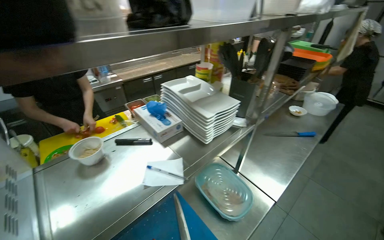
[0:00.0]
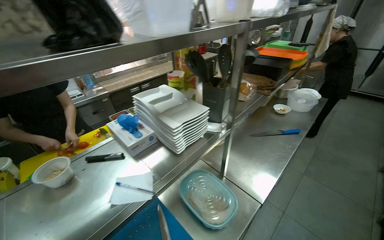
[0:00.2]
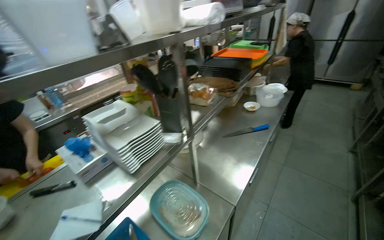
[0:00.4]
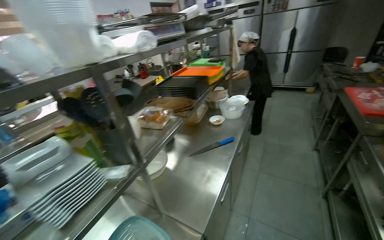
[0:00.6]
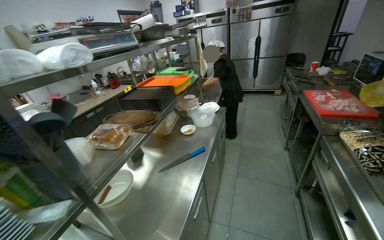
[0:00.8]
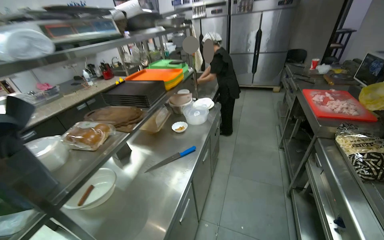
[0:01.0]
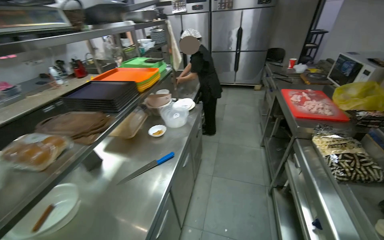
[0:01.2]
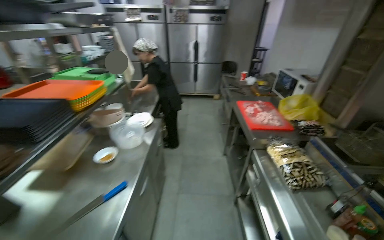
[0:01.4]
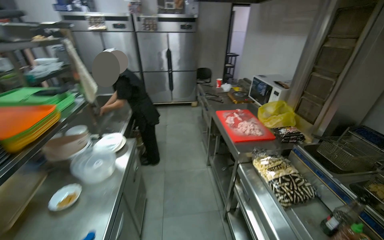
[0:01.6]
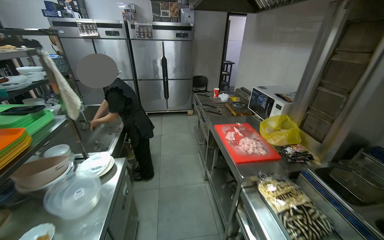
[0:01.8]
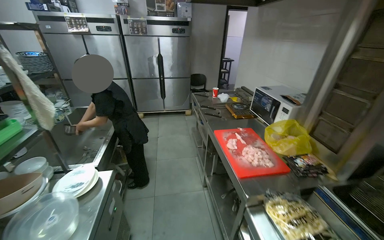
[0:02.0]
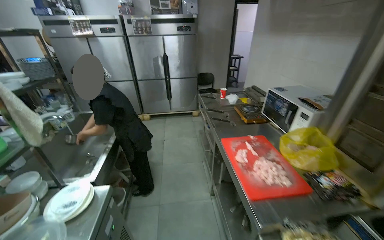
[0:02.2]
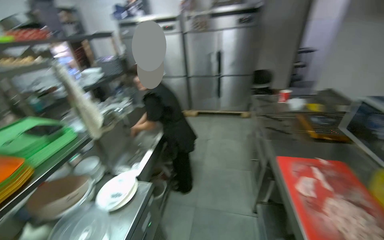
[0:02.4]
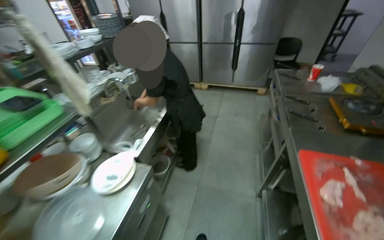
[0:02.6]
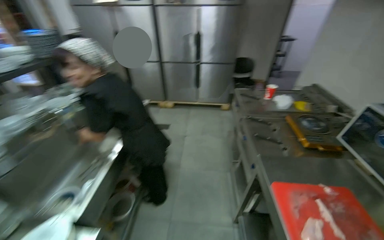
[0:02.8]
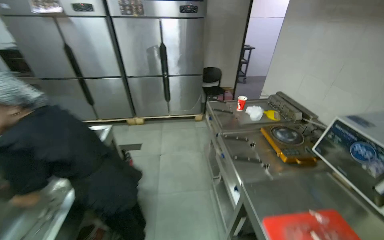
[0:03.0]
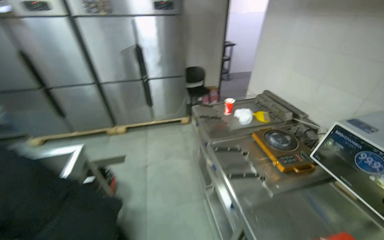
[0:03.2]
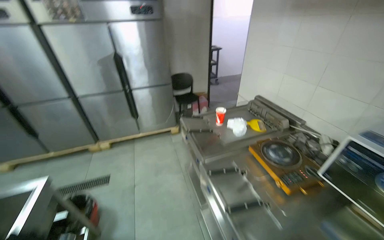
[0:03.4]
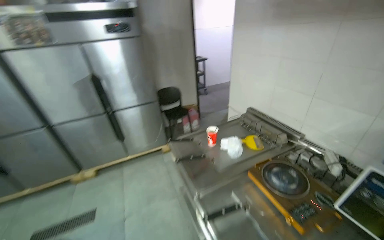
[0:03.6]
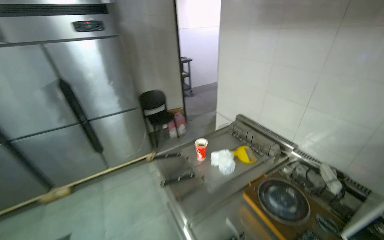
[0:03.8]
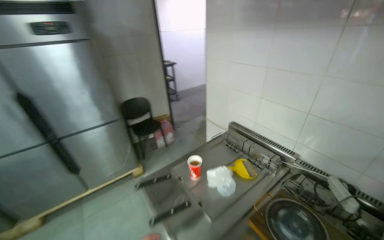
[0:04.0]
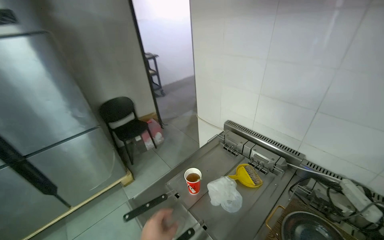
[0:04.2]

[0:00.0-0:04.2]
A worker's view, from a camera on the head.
Job: cooking food.
The whole recording: Frying food and managing ingredients. The worker fries food in the deep fryer and frequently checks ingredients in the refrigerator.
0:00.0 to 0:01.4: The wearer moves about 80 cm. The head rotates approximately 45 degrees to the right.
0:01.4 to 0:02.8: The camera travels roughly 1 m.
0:02.8 to 0:04.2: The camera is carried some 1 m. The wearer looks roughly 45 degrees further to the right.

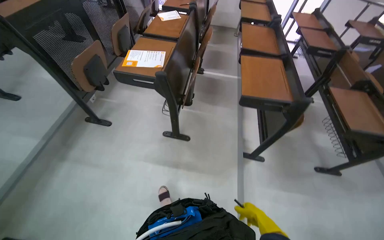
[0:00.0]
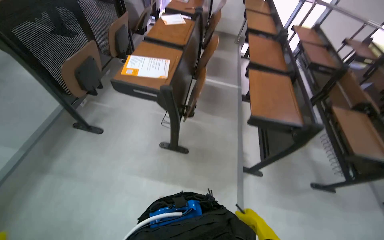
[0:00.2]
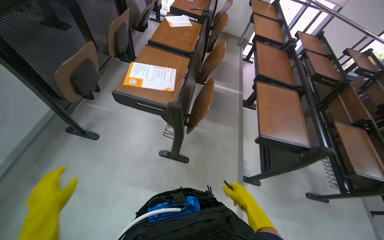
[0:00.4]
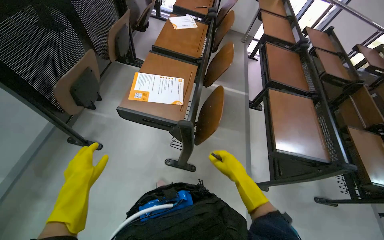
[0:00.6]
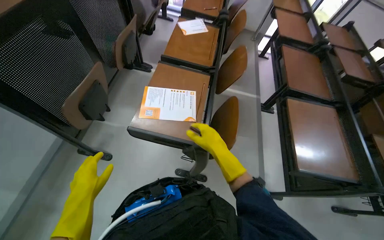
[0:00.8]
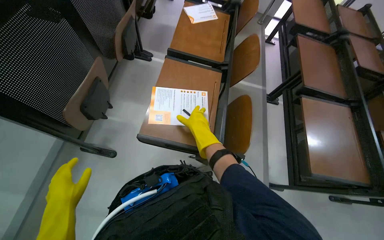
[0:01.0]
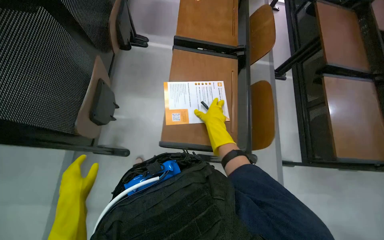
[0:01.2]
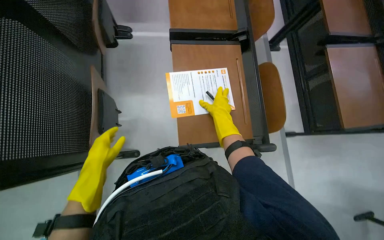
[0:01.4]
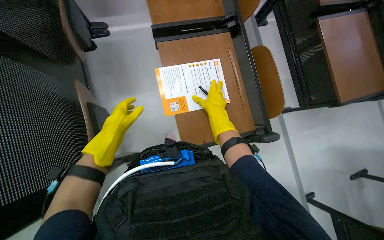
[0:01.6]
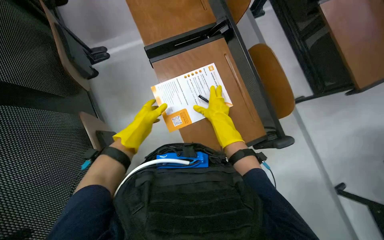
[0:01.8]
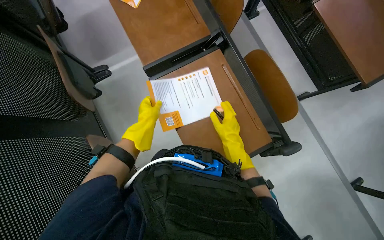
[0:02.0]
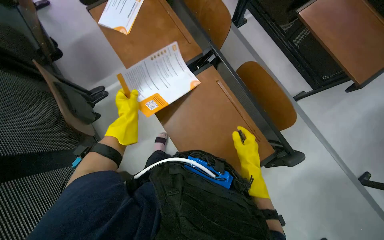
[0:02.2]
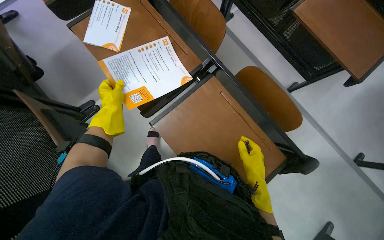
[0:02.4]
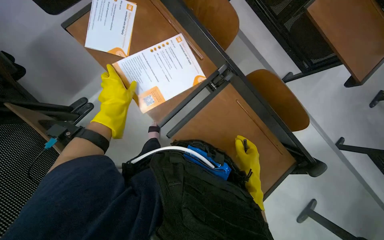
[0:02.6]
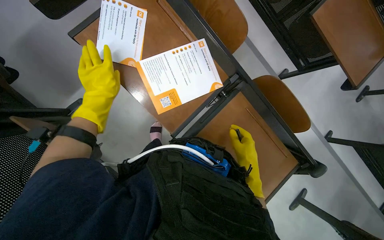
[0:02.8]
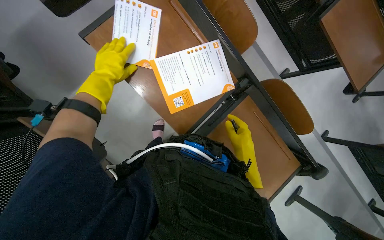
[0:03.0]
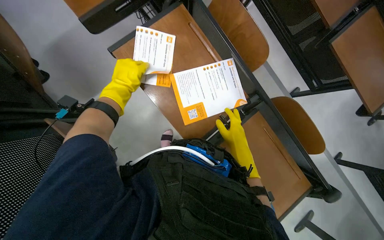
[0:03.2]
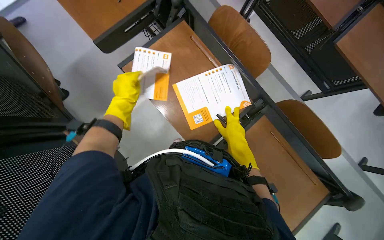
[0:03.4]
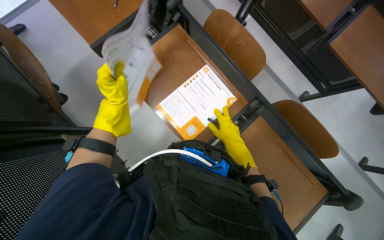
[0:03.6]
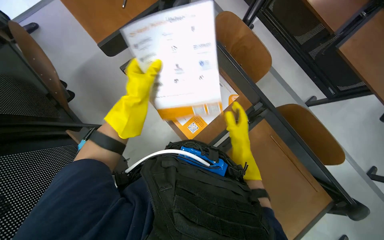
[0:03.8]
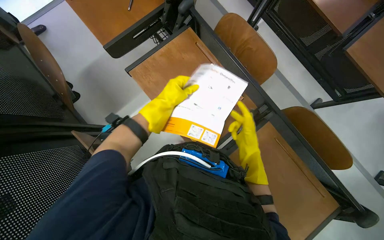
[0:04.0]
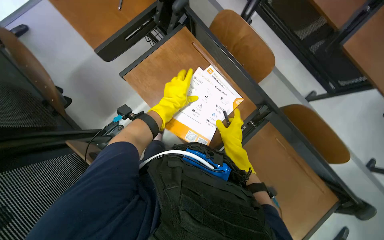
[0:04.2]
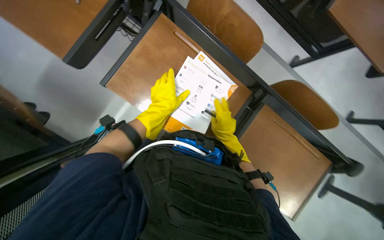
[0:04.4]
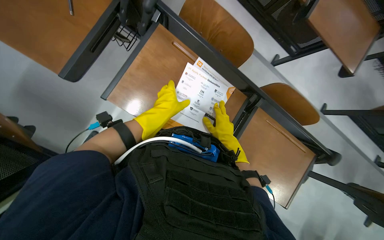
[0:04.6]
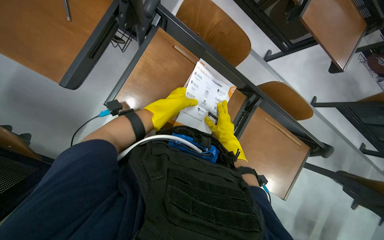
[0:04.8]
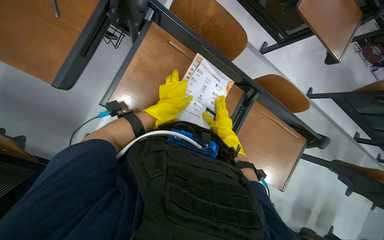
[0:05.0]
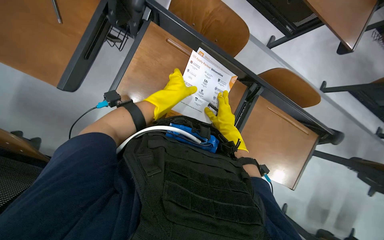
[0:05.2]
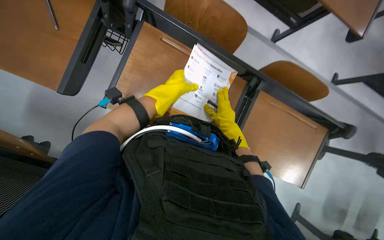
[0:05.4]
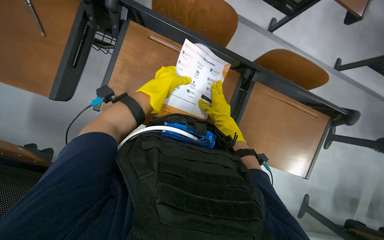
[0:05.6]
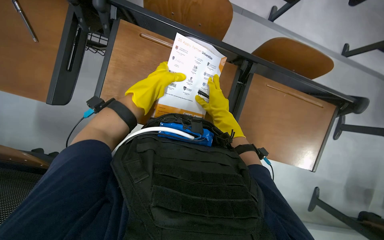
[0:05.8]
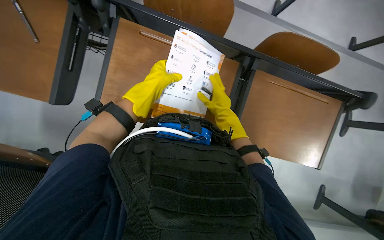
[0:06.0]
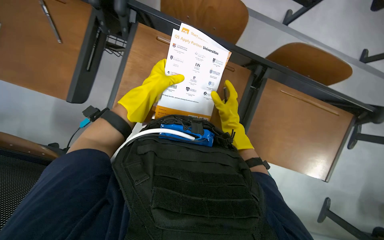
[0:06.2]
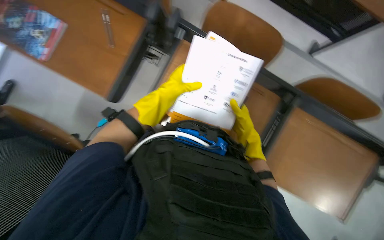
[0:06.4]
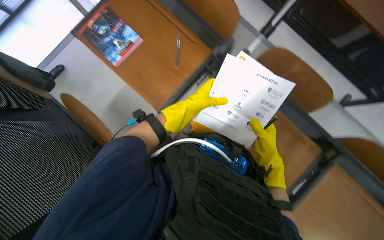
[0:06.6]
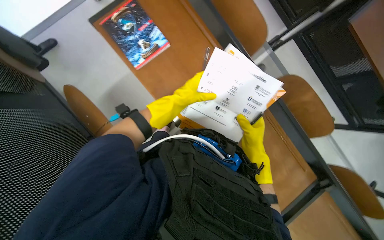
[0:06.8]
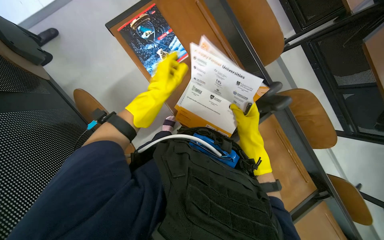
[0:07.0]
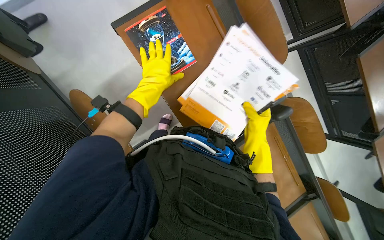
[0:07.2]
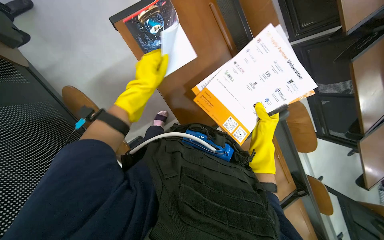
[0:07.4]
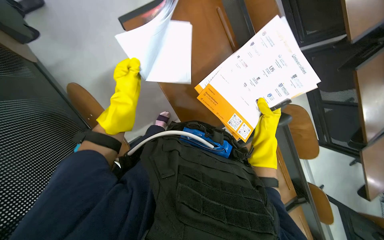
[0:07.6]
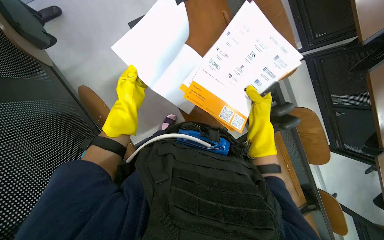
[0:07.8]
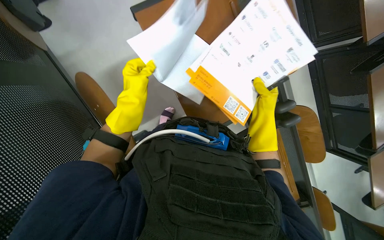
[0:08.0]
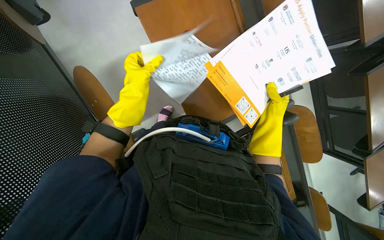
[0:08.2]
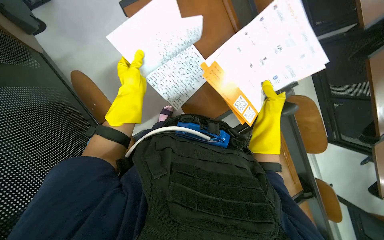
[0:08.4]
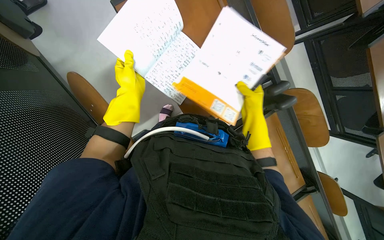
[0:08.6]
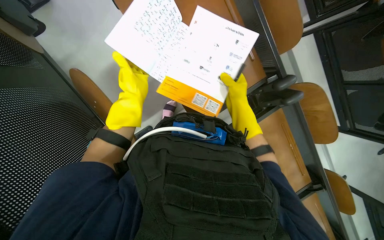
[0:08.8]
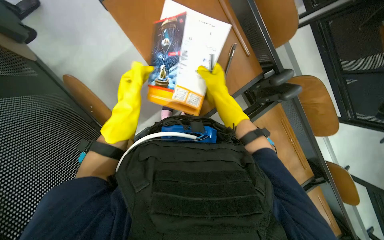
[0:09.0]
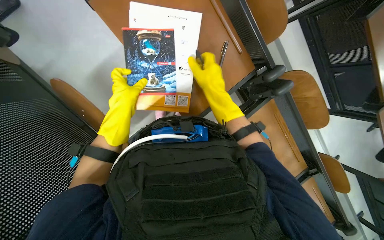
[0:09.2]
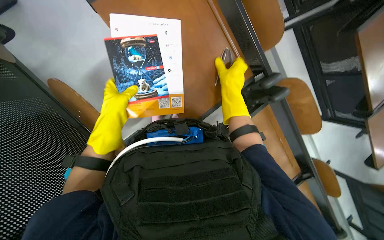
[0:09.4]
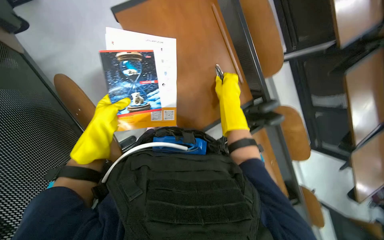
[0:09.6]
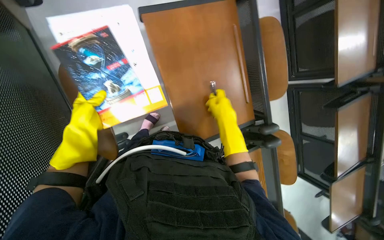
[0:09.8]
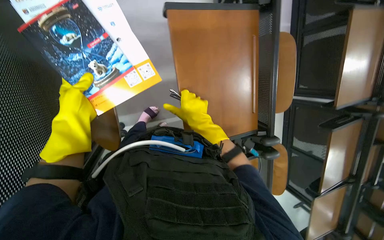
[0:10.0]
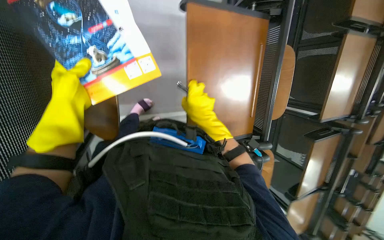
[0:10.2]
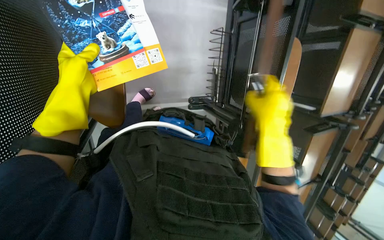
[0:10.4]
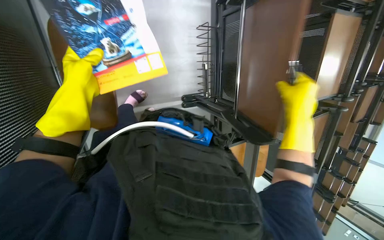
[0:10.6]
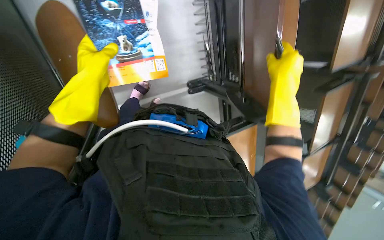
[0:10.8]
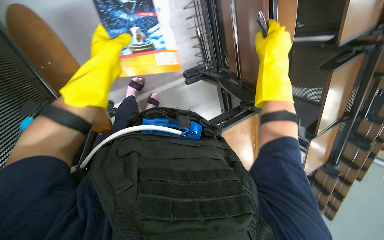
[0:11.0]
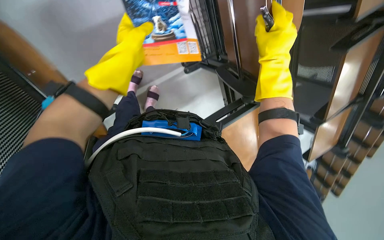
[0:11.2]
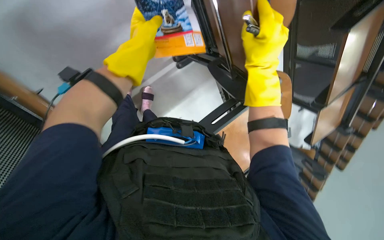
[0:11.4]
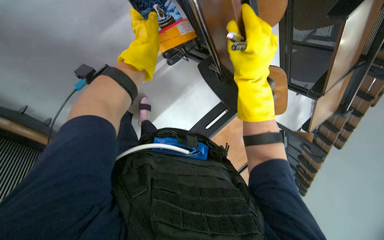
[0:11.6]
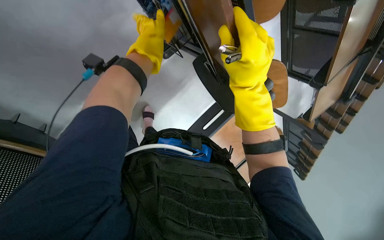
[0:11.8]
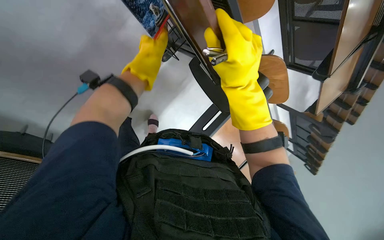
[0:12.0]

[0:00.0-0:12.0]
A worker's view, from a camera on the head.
Job: organizing items.
The whole recording: Collecting papers from desks. The worker collects papers and booklets from the classroom desks.
0:00.0 to 0:01.6: The head travels approximately 1 m. The camera pitches downward, by about 25 degrees.
0:01.6 to 0:03.0: The camera is carried some 50 cm. The wearer's head swings roughly 25 degrees to the right.
0:03.0 to 0:04.4: The left hand goes approximately 10 cm to the right. Meanwhile the right hand goes some 15 cm to the left.
0:06.0 to 0:07.6: The scene turns about 30 degrees clockwise in the picture. The left hand moves to the left, roughly 35 cm.
0:09.0 to 0:10.4: The right hand travels to the right by about 10 cm.
0:10.4 to 0:12.0: The view tilts some 15 degrees downward. The right hand travels nearer to the camera and to the left by approximately 15 cm; the left hand goes about 20 cm to the right.

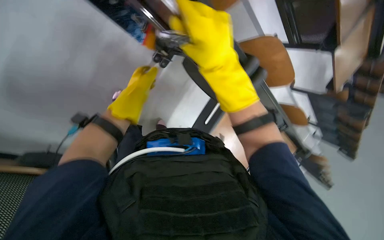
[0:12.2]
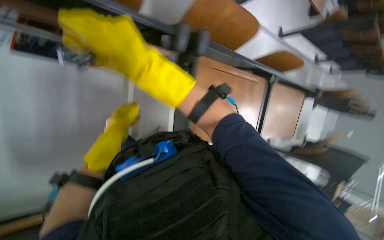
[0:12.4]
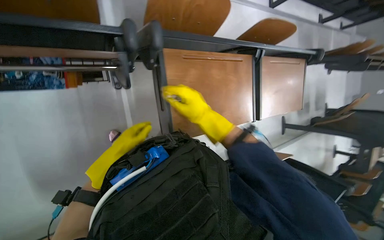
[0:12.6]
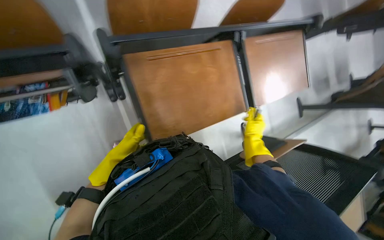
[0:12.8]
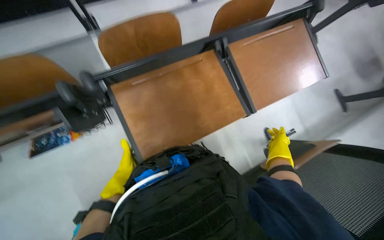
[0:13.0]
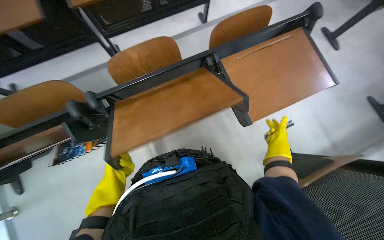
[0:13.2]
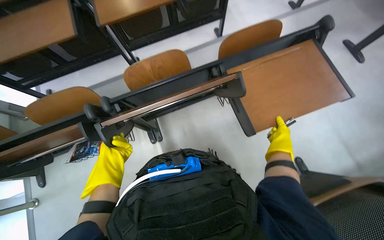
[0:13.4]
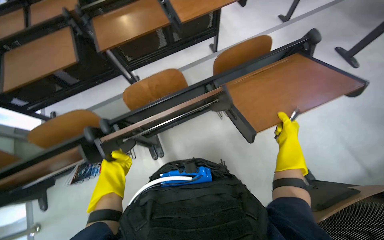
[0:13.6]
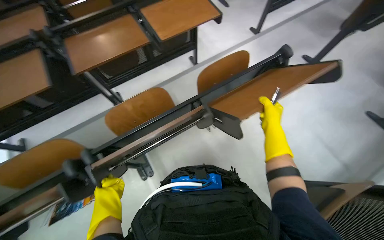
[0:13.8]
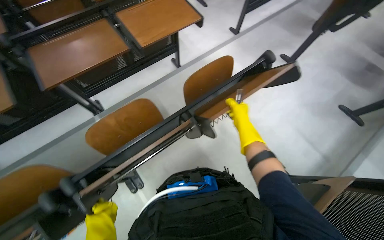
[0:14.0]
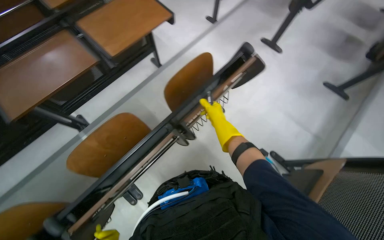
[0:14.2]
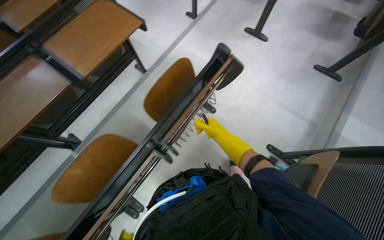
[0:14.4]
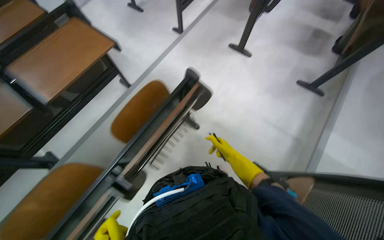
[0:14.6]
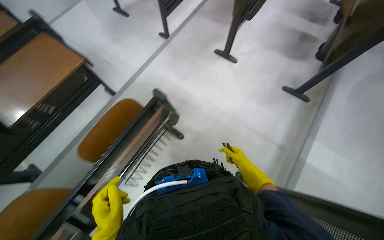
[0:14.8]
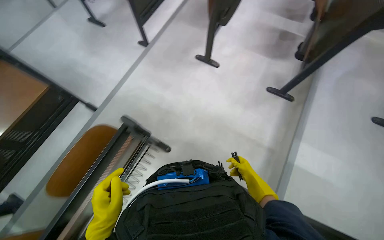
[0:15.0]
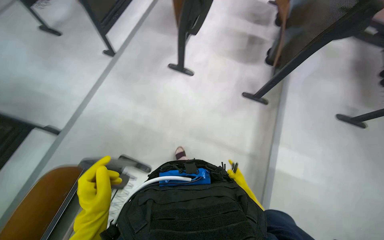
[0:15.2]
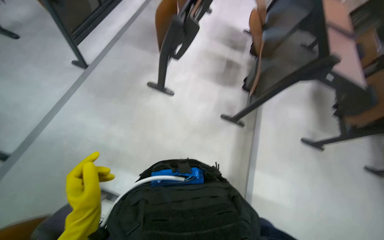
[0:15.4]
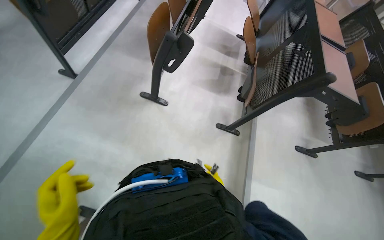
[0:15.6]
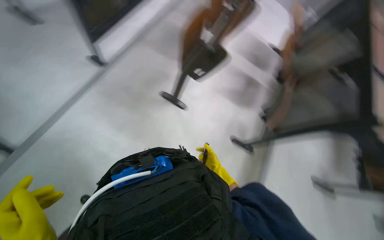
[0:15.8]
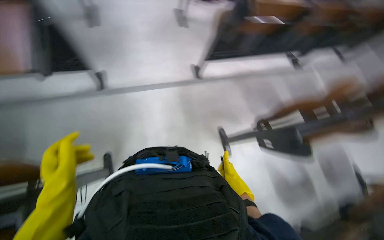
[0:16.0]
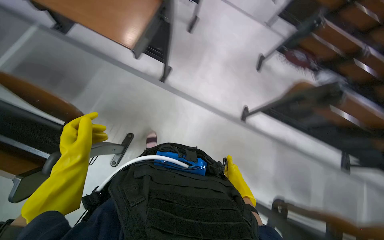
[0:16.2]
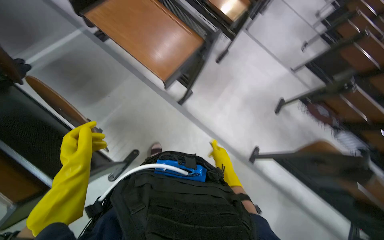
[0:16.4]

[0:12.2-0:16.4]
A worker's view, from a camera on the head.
Job: organizing items.
The whole recording: Collecting papers from desks. The worker collects papers and booklets from the classroom desks.
0:12.2 to 0:13.6: The wearer moves some 50 cm. The camera sweeps to the left, by some 30 degrees. The scene turns approximately 40 degrees counterclockwise in the picture.
0:13.6 to 0:15.0: The wearer moves approximately 70 cm. The wearer's head swings approximately 40 degrees to the right.
0:15.0 to 0:16.4: The wearer moves some 50 cm. The view tips upward by some 15 degrees. The scene turns some 40 degrees clockwise in the picture.
